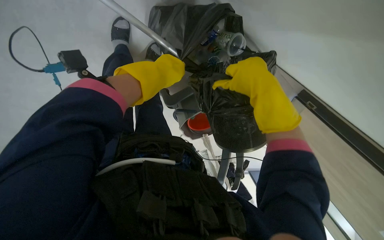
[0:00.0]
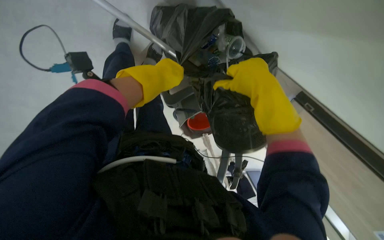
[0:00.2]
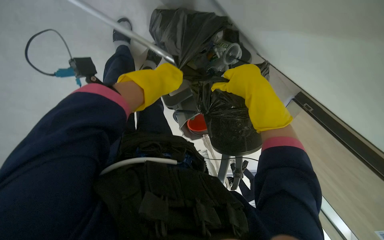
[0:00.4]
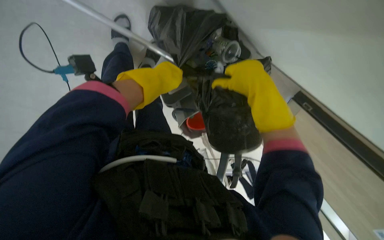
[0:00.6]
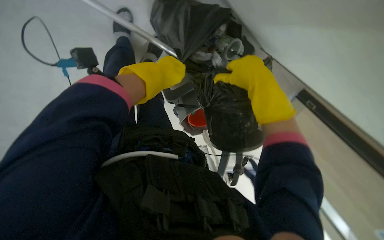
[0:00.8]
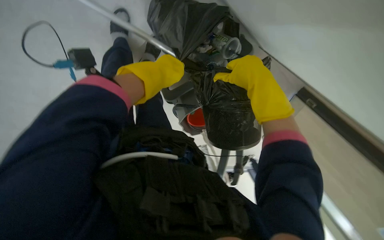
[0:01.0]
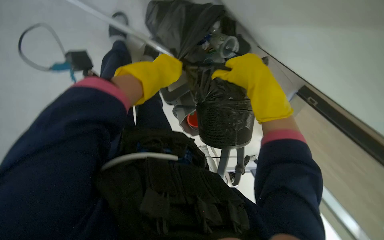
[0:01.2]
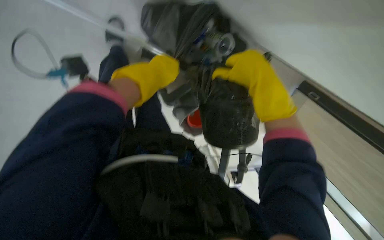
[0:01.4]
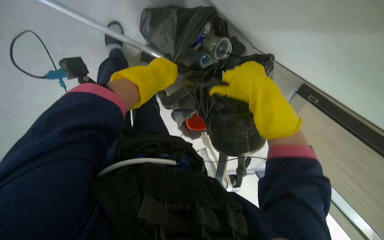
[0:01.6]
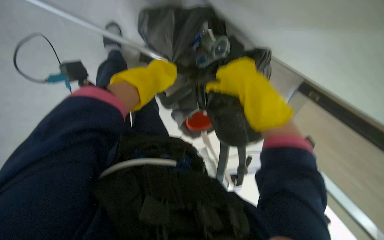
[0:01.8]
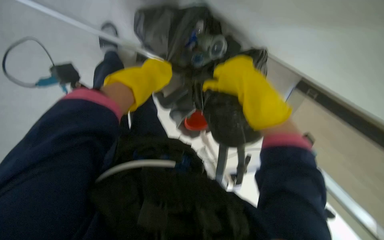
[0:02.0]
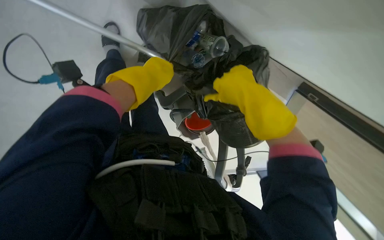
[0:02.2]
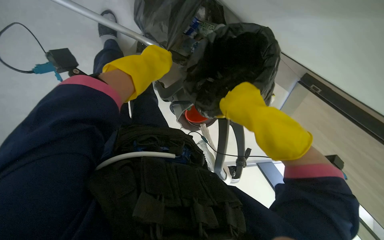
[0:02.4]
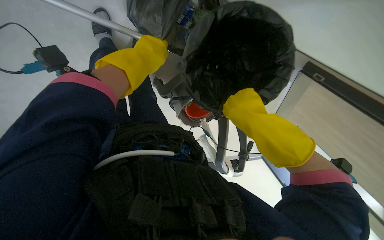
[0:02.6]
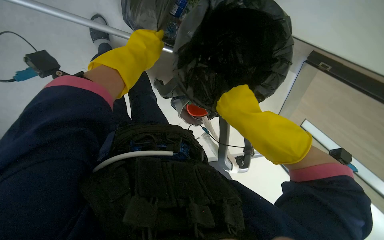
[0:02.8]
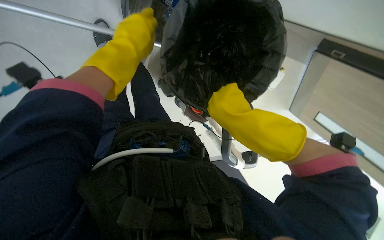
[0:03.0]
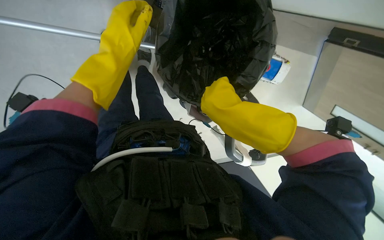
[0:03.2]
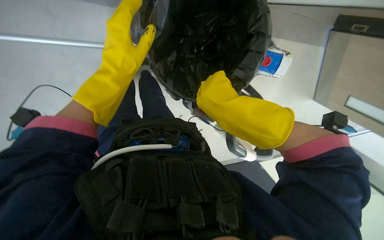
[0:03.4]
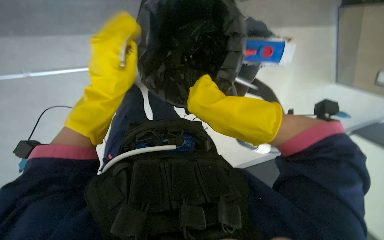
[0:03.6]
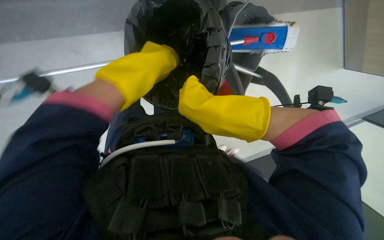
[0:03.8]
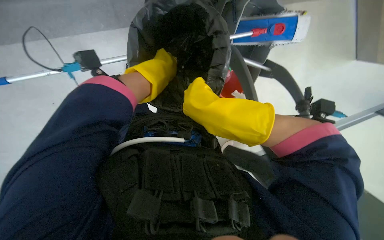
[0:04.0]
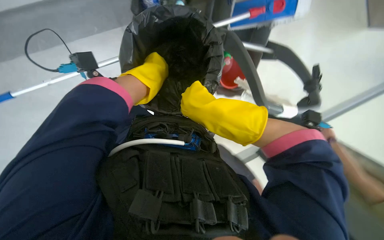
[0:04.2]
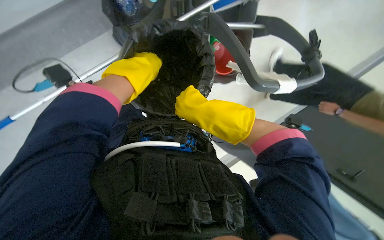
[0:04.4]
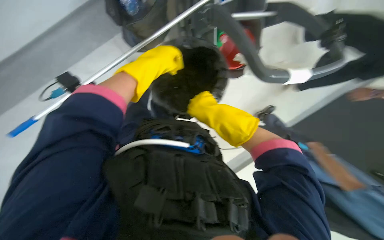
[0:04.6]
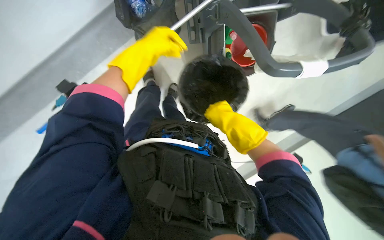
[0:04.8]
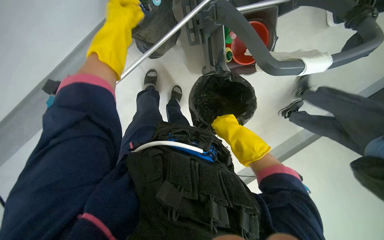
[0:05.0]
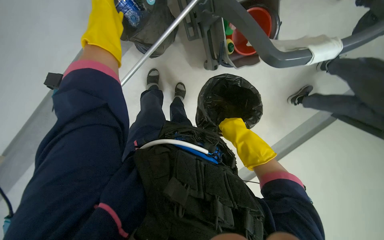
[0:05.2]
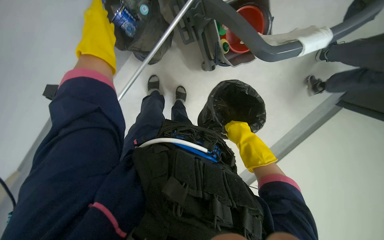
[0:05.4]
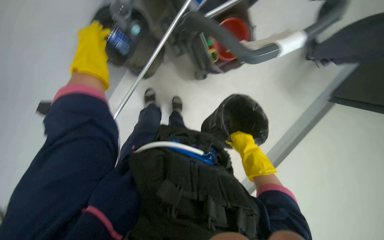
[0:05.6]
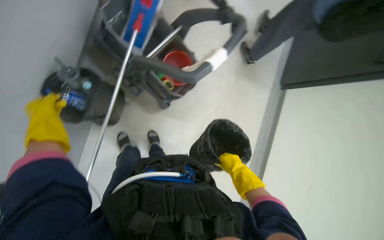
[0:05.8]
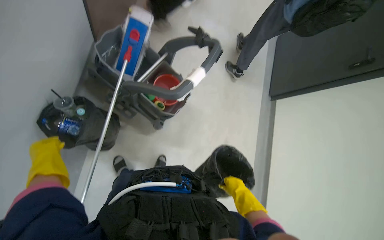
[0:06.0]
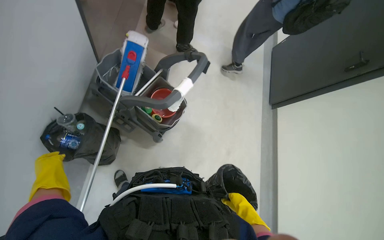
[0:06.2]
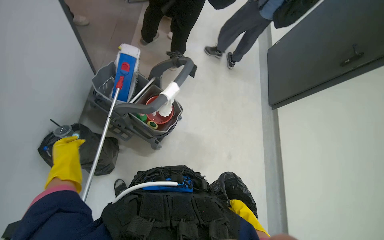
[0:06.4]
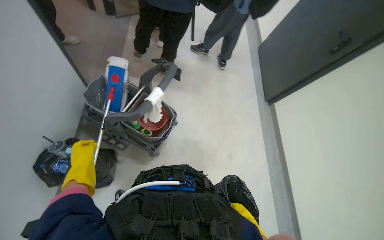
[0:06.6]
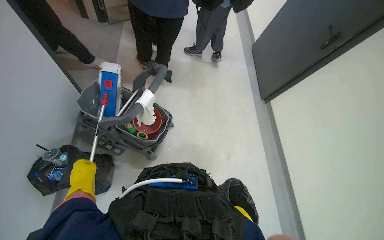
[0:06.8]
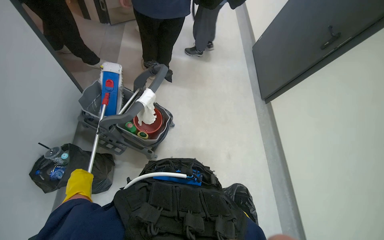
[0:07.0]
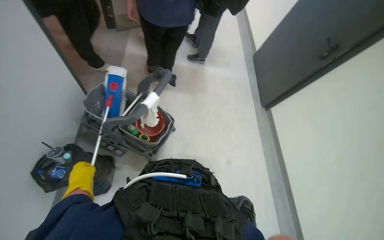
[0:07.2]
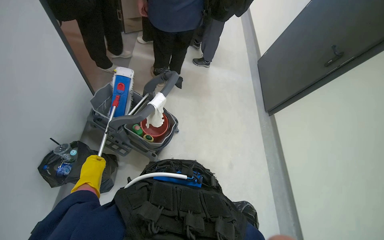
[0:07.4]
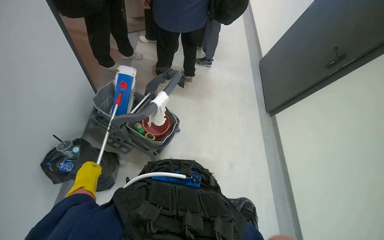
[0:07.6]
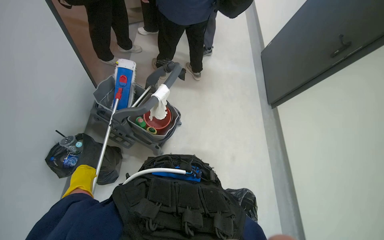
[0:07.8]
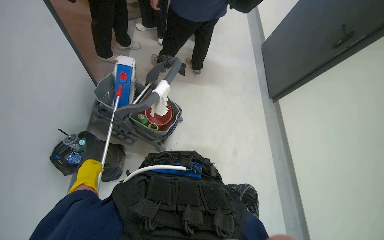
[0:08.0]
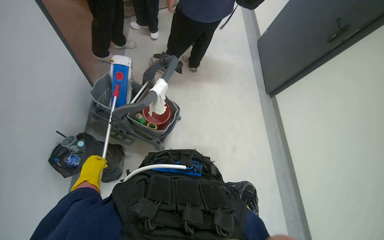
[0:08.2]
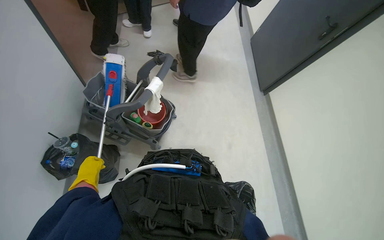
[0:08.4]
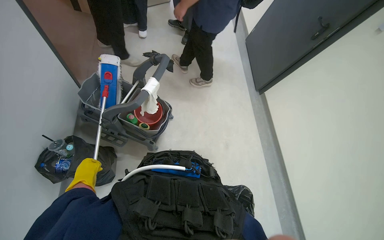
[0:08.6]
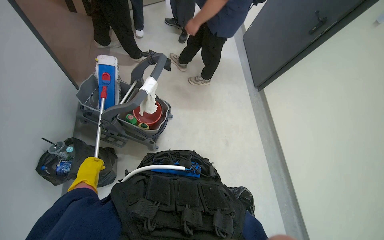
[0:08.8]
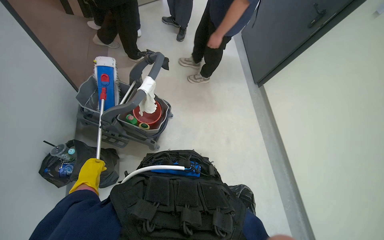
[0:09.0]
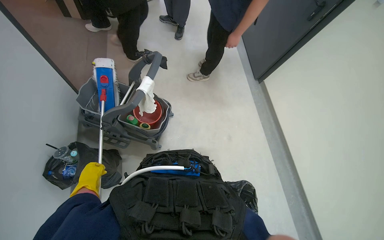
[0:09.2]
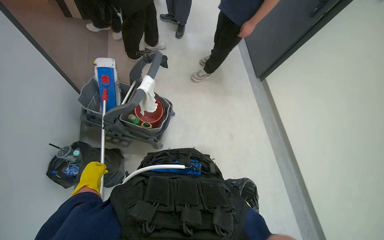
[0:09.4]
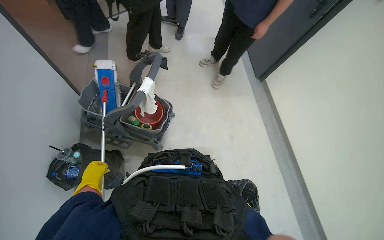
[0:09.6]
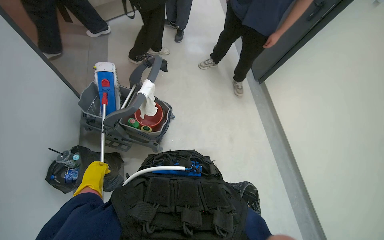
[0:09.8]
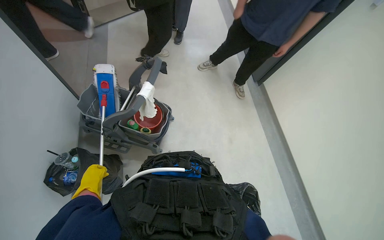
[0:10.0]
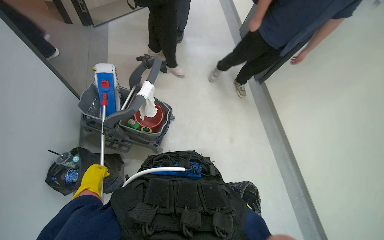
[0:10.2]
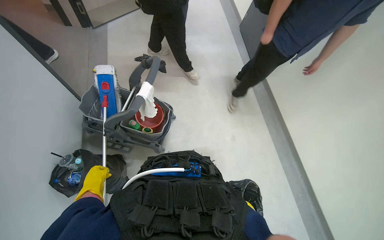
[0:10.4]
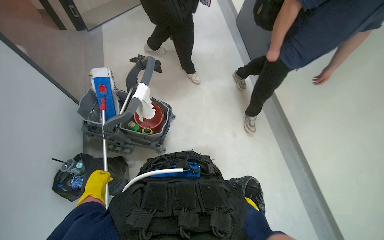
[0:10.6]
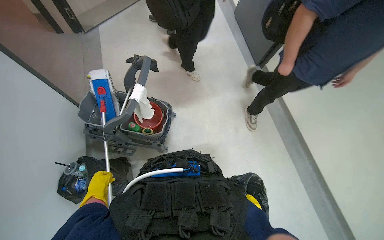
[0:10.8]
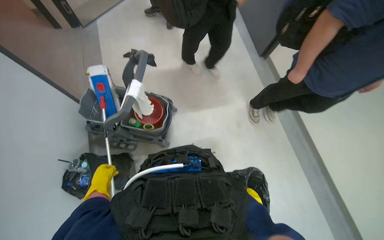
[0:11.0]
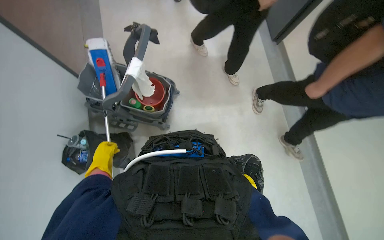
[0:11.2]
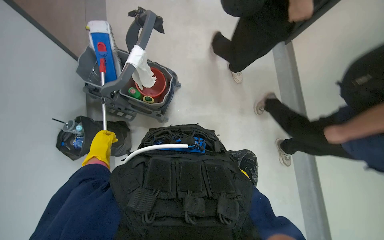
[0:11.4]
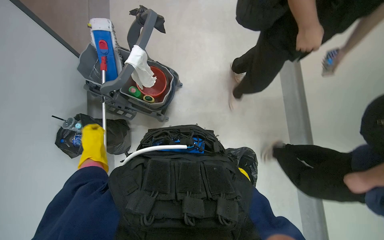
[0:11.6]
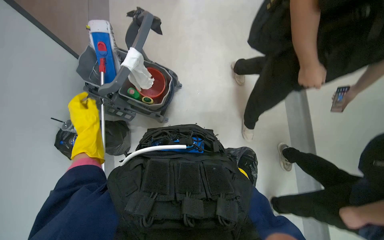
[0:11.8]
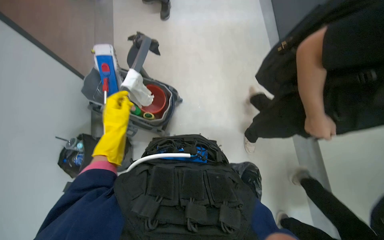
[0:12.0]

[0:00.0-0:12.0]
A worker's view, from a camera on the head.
Job: managing trash.
The whole recording: Collecting trash and relining bins. The worker collects trash from bins and places it into a larger trash bag on the cart.
0.0 to 1.6 s: The hands make small movements and keep their place.
1.6 to 3.0 s: The right hand shifts roughly 15 cm down the picture.
3.0 to 4.4 s: The camera pitches downward, by approximately 15 degrees. The right hand shifts about 10 cm to the left.
4.4 to 6.0 s: The view tilts some 20 degrees upward. The scene turns about 40 degrees counterclockwise in the picture.
6.0 to 7.6 s: The view tips upward by roughly 15 degrees.
10.4 to 12.0 s: The left hand heads up the picture and to the right, covering approximately 20 cm.

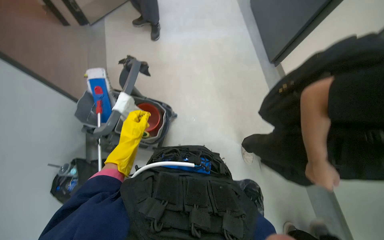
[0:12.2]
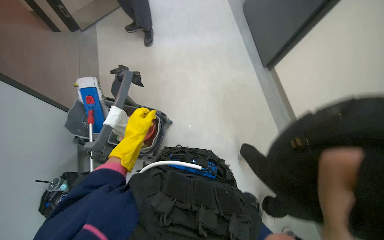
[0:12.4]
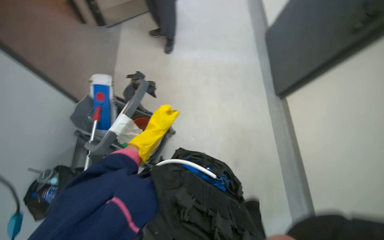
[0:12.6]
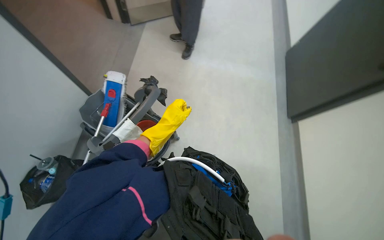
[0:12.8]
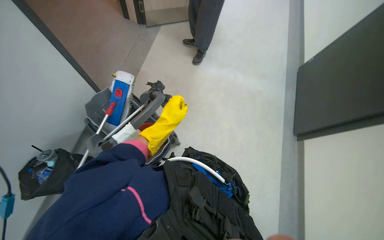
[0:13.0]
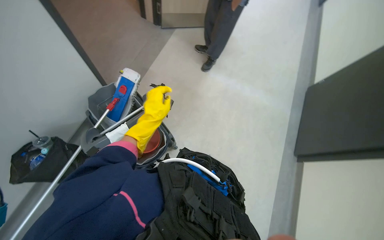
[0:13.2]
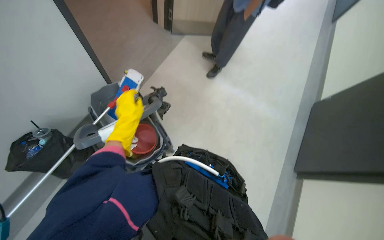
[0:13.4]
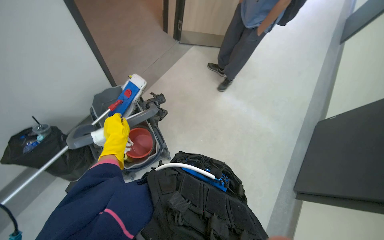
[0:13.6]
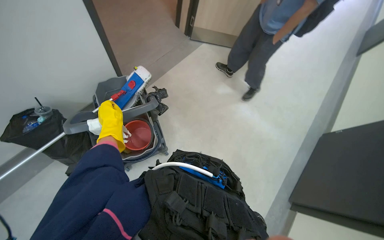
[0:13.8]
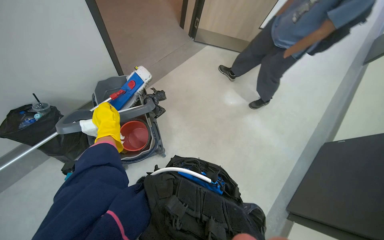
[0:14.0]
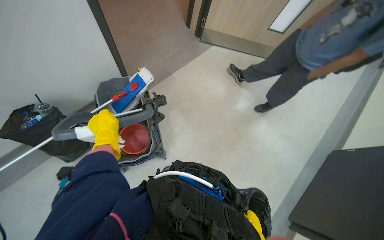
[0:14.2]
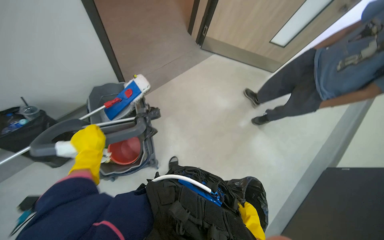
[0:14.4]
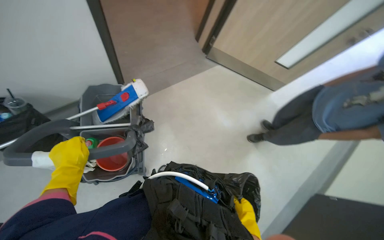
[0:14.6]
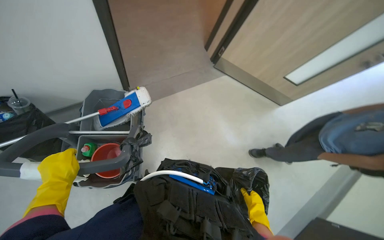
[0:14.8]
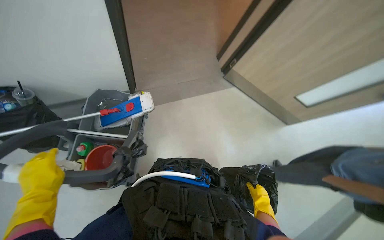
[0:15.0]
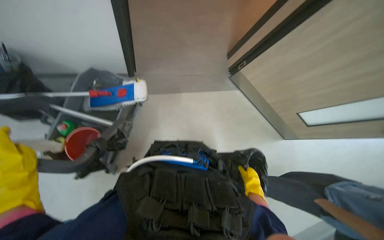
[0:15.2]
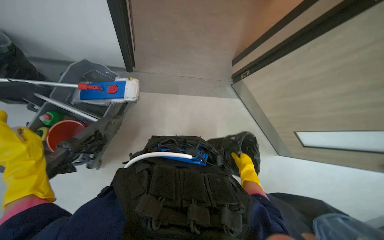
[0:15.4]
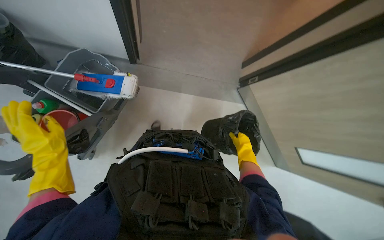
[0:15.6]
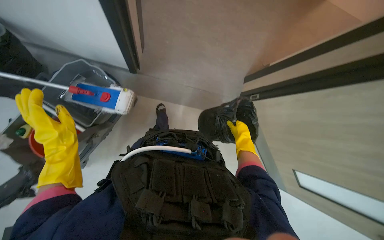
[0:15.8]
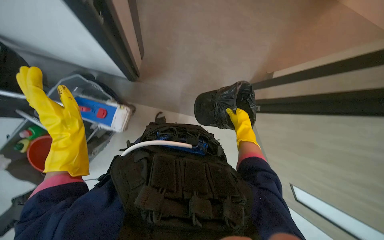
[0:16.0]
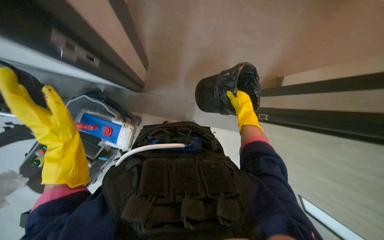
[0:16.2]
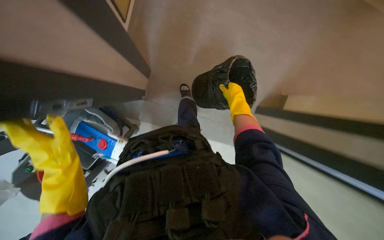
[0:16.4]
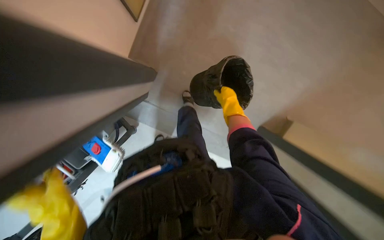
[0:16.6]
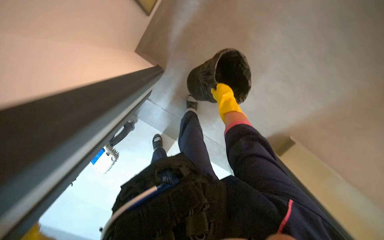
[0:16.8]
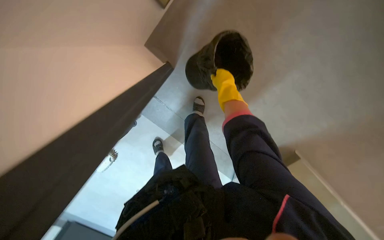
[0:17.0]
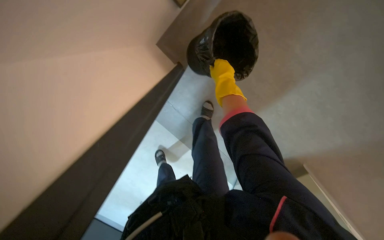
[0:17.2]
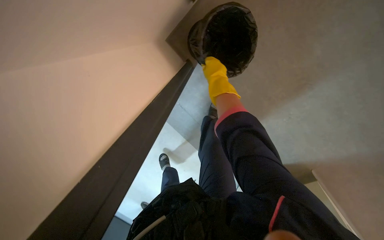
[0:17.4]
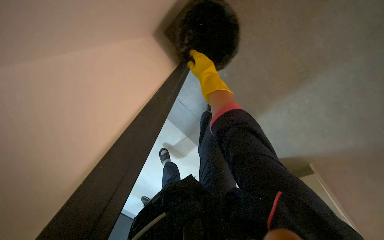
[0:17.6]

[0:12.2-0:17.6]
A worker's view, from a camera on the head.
Job: managing trash.
The whole recording: Collecting trash and relining bins. The worker collects trash from bins and places it into a larger trash bag on the cart.
12.2 to 13.6 s: The view tips upward by about 25 degrees. The scene turns approximately 35 degrees clockwise in the picture. The left hand moves approximately 5 cm to the right and comes back.
13.6 to 15.0 s: The scene rotates clockwise by approximately 35 degrees.
15.0 to 16.2 s: The camera travels about 50 cm. The scene turns approximately 30 degrees clockwise in the picture.

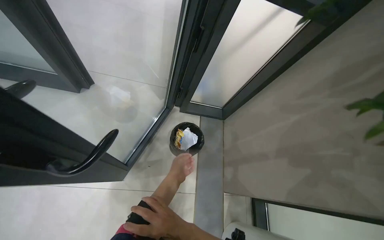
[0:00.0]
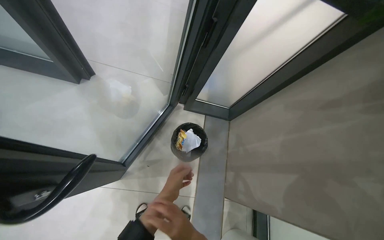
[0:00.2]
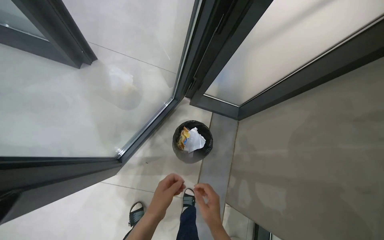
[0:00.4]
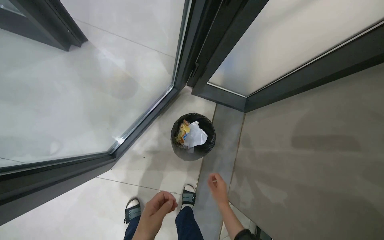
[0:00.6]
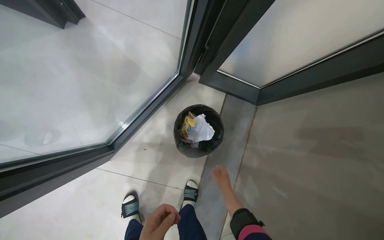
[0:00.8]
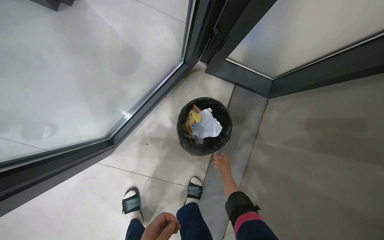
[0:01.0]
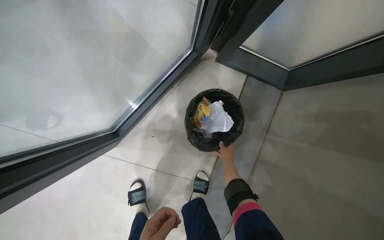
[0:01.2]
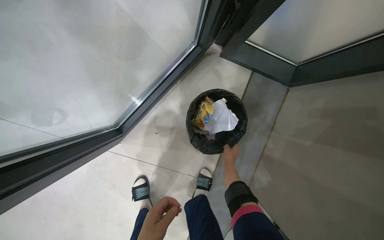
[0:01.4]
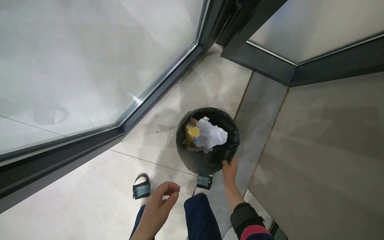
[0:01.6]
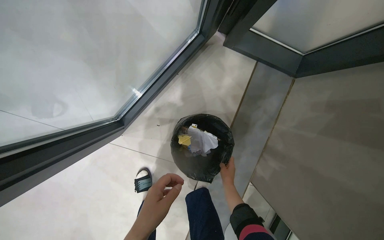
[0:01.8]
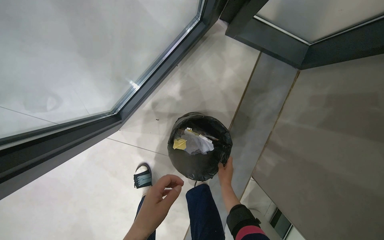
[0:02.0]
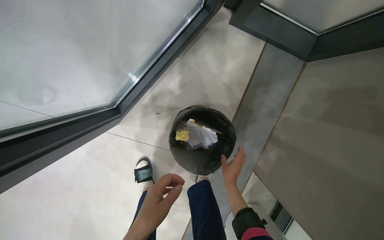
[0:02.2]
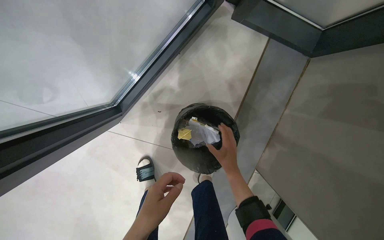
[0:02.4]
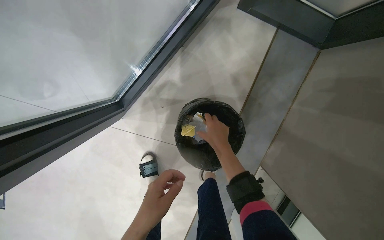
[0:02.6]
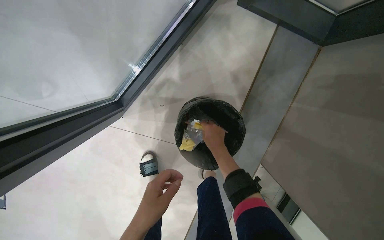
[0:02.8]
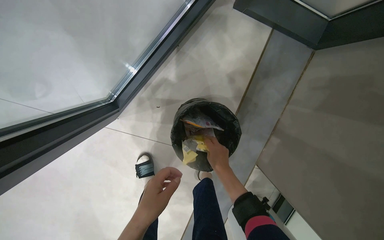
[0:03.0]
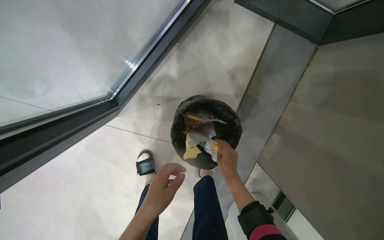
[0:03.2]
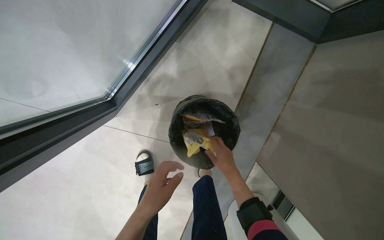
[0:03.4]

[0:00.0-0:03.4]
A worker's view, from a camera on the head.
Job: managing trash.
The whole recording: Picking up trash from bin. The worker picks up various trash items from a bin.
0.0 to 1.6 s: The wearer moves about 60 cm. The head rotates approximately 20 degrees to the left. The wearer looks roughly 25 degrees further downward.
